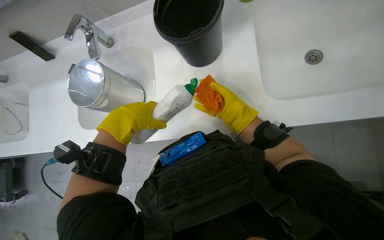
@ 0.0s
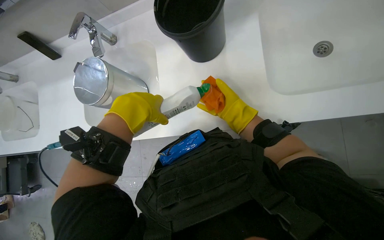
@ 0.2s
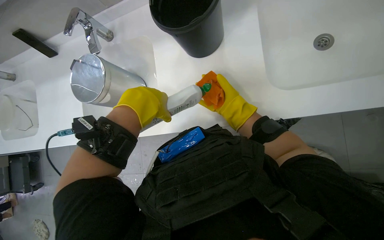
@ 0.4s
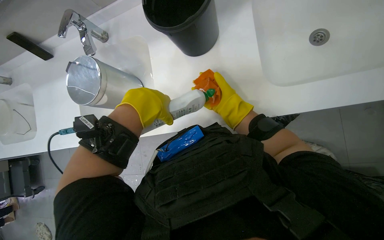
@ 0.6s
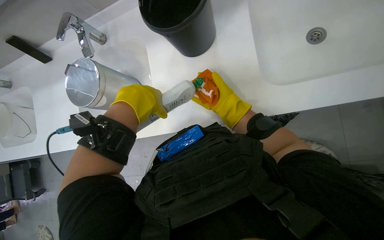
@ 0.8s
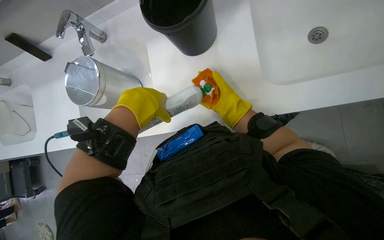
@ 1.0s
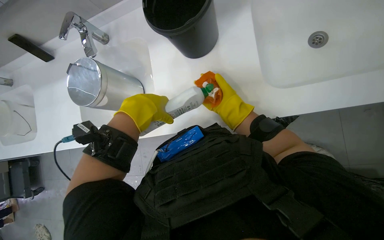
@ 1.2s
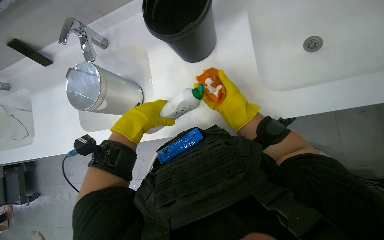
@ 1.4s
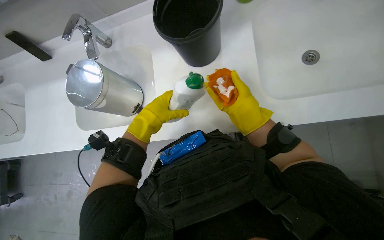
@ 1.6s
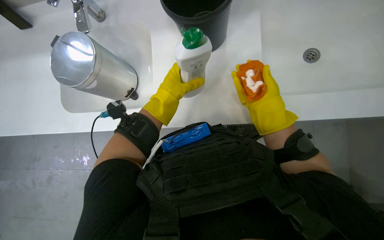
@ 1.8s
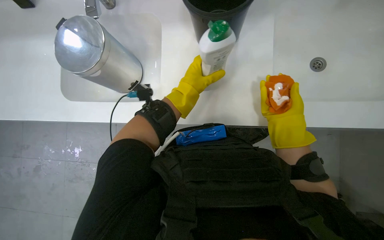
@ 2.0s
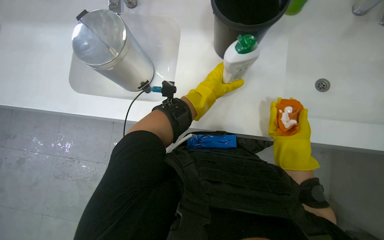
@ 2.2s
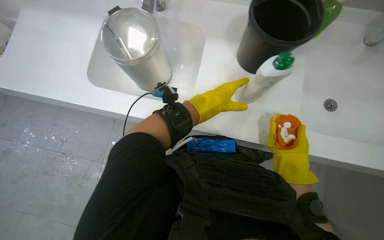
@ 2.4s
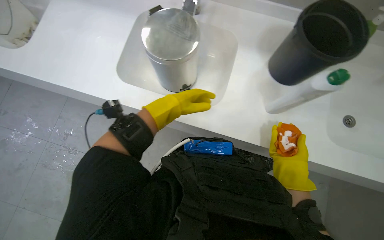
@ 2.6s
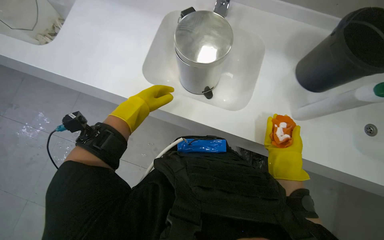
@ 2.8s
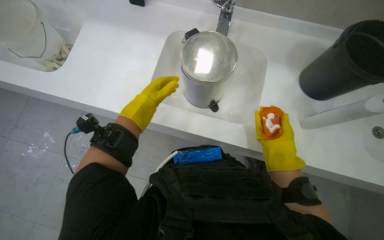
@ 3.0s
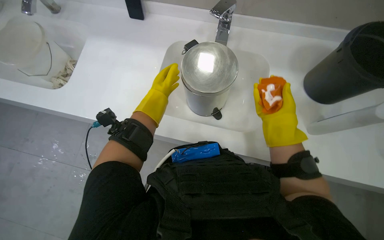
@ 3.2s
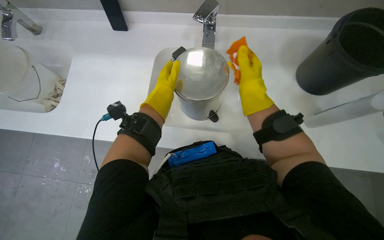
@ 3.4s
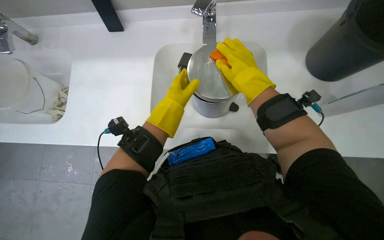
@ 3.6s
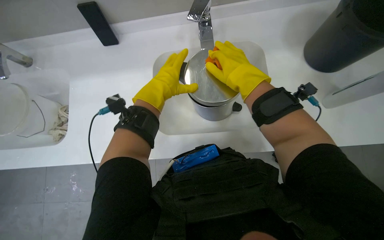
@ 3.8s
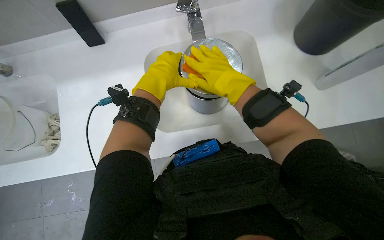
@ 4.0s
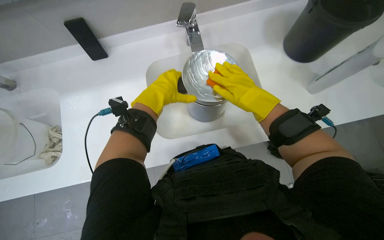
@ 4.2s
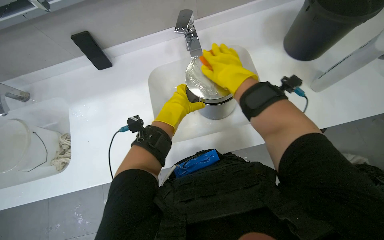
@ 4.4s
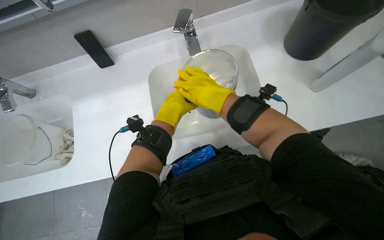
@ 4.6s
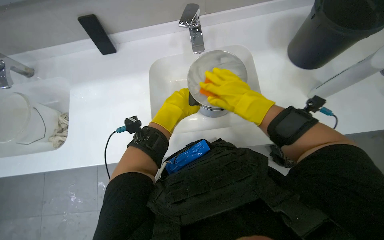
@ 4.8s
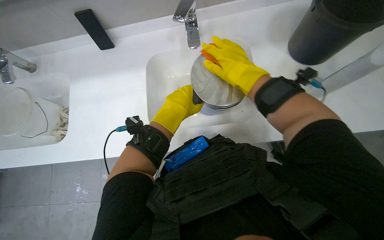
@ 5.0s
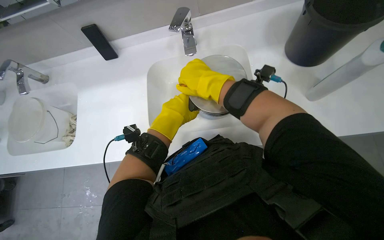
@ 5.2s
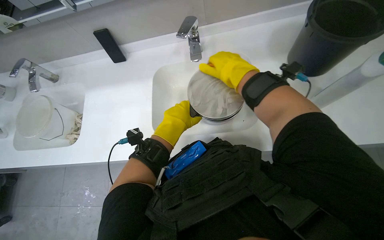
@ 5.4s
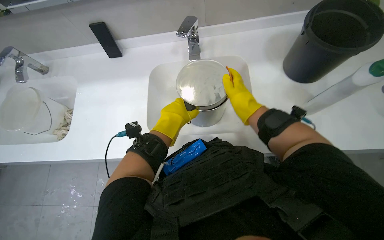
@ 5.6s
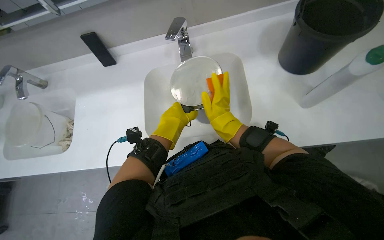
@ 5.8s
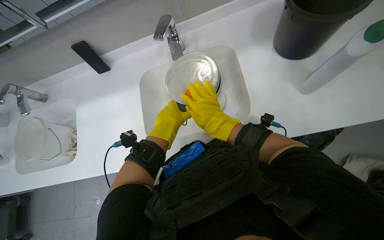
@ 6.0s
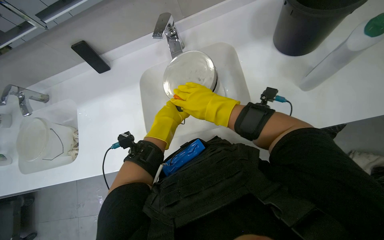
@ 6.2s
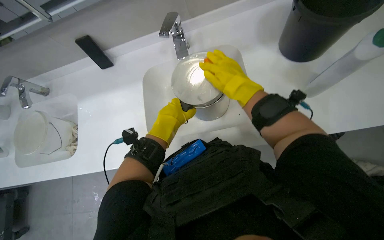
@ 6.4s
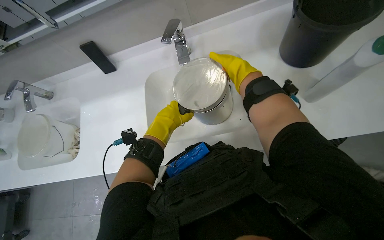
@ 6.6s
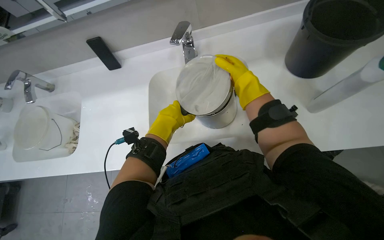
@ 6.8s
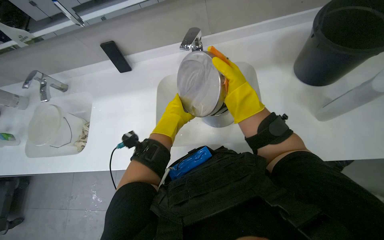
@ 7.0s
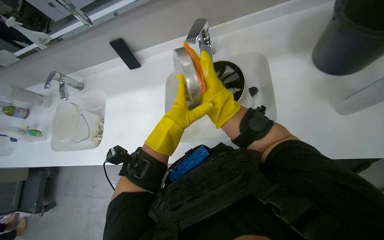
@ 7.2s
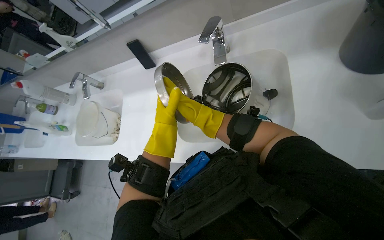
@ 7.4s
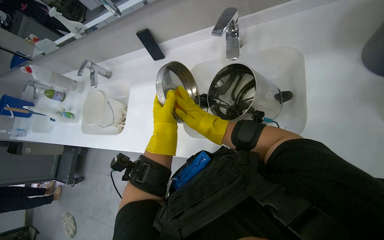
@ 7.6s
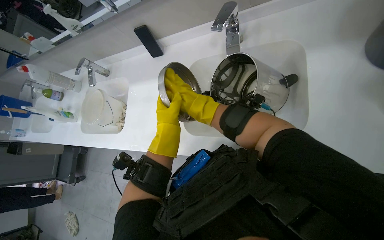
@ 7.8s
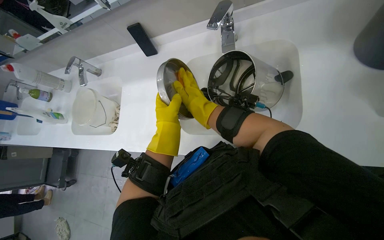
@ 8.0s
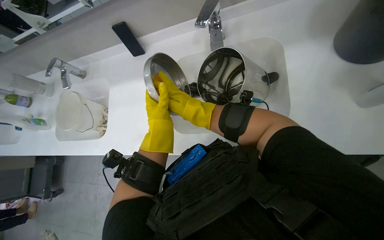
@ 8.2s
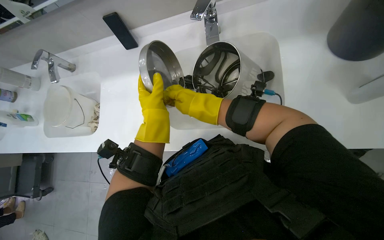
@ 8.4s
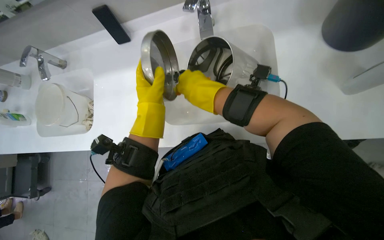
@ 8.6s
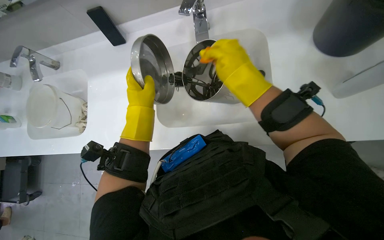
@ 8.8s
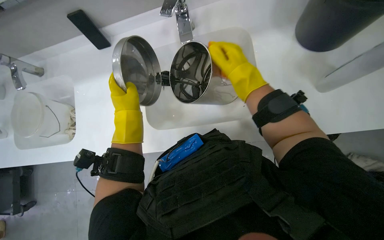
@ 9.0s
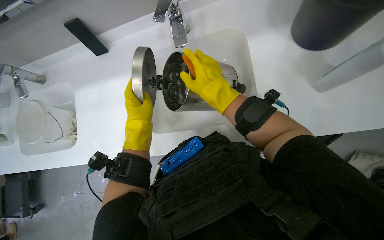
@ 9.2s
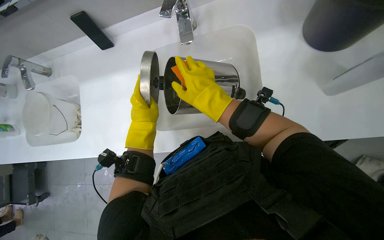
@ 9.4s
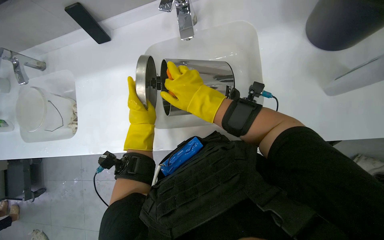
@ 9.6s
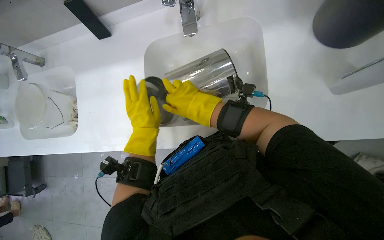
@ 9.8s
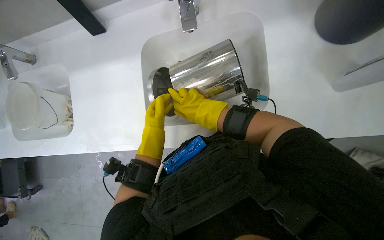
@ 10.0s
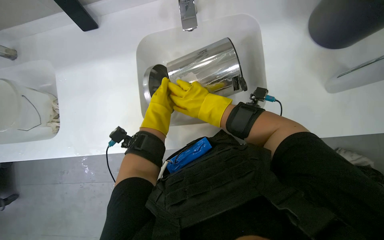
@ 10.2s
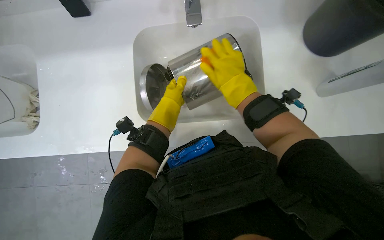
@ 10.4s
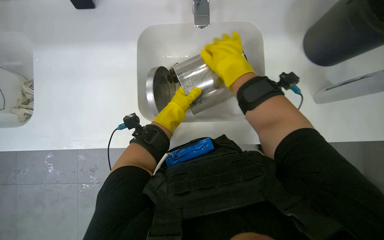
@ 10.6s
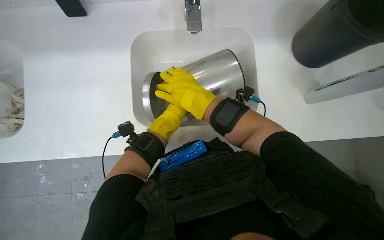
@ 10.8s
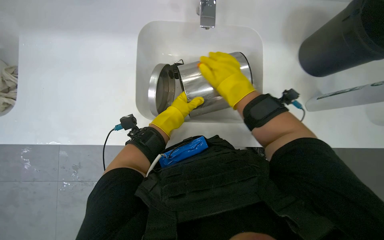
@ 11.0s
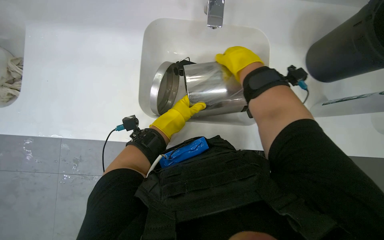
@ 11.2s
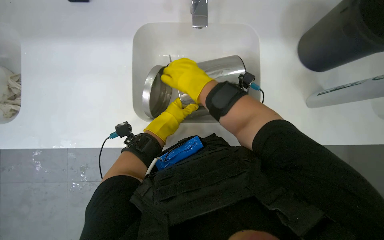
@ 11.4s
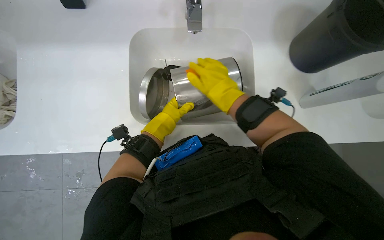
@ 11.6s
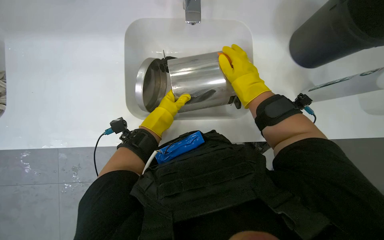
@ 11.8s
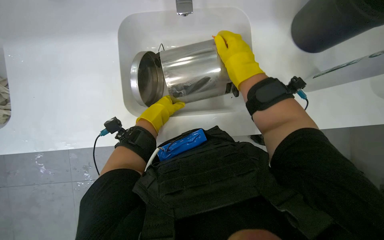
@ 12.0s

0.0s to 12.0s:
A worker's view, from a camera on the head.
Job: managing trash.
The whole recording: Cleaning metal trash bin. The worker cleans a metal trash bin using a sponge, cleaner, water, and a cloth.
0.0s to 1.6s: The left hand travels farther from the camera by about 10 cm. The right hand travels nearer to the camera by some 10 cm.
1.6s to 3.0s: The left hand moves roughly 10 cm to the right and comes back.
3.0s to 4.4s: The right hand goes some 25 cm up the picture. The left hand moves to the right, some 20 cm.
4.4s to 6.0s: The right hand goes about 10 cm down the picture.
6.0s to 7.6s: The head rotates some 20 degrees to the left. The right hand reaches approximately 15 cm up the picture, then returns.
7.6s to 9.0s: The wearer looks approximately 15 degrees further to the right. The right hand travels to the right by approximately 15 cm.
9.0s to 10.4s: The left hand travels to the right by approximately 10 cm.
10.4s to 12.0s: The right hand goes left and right, some 15 cm each way, reversing 3 times.

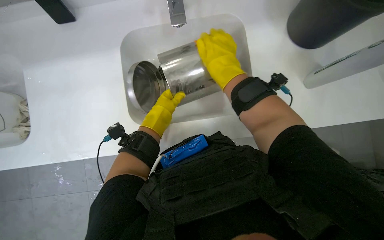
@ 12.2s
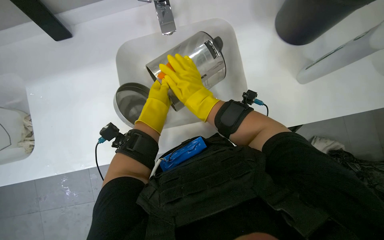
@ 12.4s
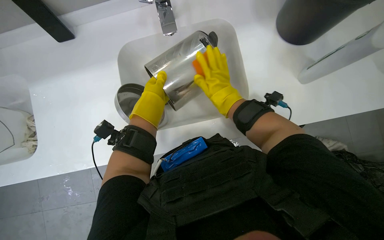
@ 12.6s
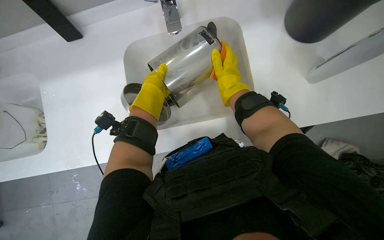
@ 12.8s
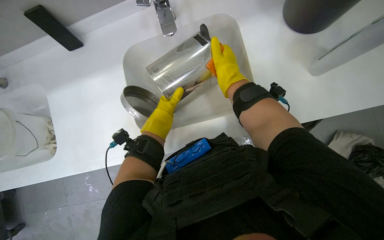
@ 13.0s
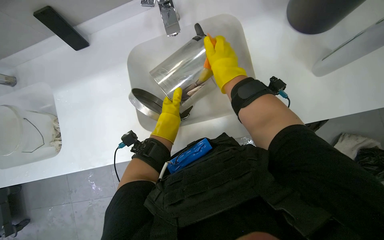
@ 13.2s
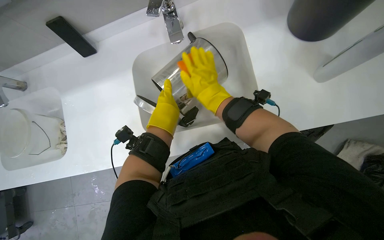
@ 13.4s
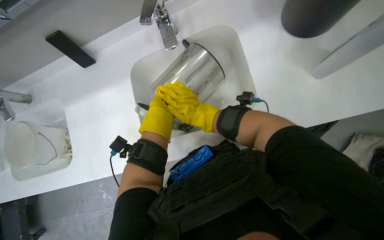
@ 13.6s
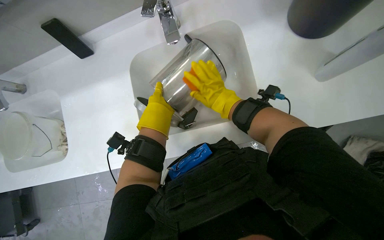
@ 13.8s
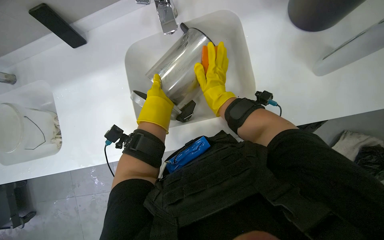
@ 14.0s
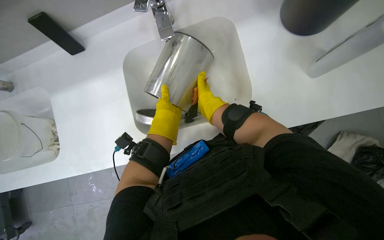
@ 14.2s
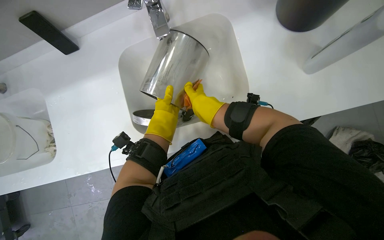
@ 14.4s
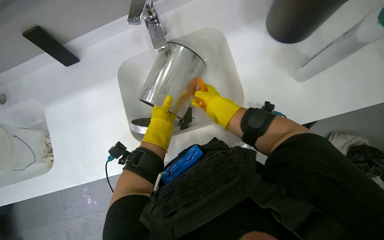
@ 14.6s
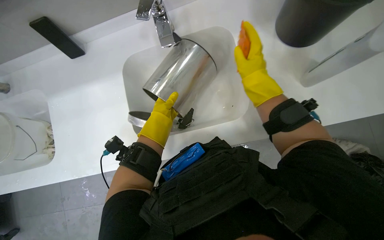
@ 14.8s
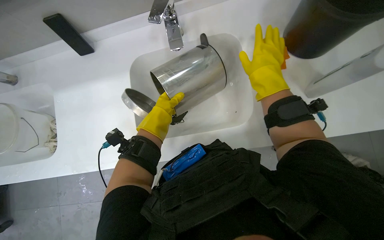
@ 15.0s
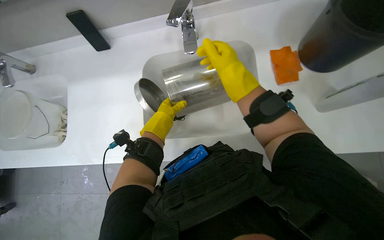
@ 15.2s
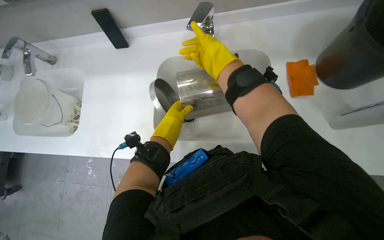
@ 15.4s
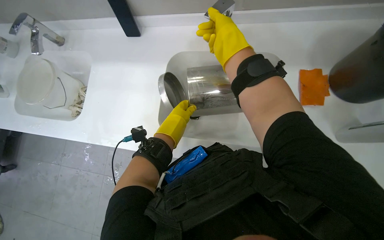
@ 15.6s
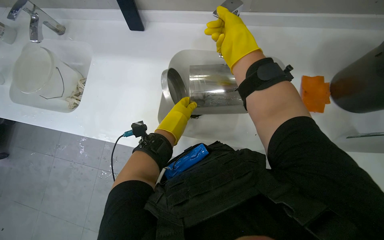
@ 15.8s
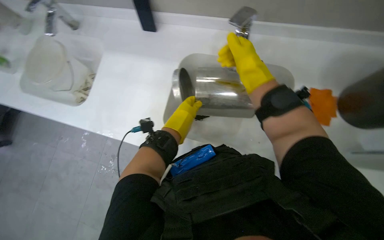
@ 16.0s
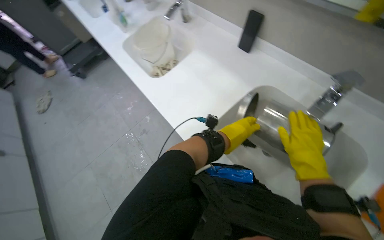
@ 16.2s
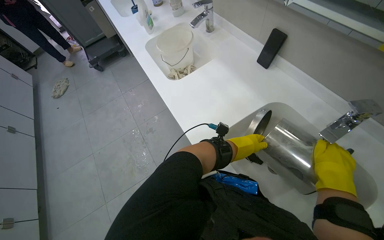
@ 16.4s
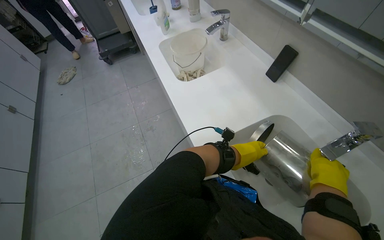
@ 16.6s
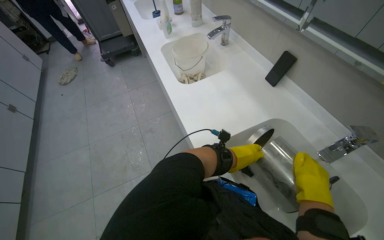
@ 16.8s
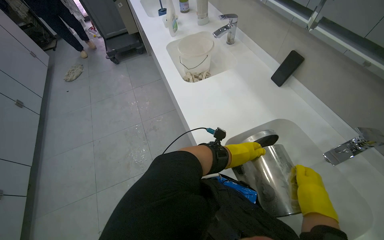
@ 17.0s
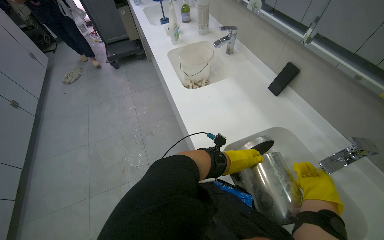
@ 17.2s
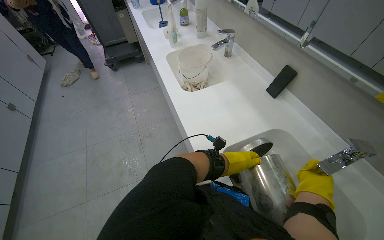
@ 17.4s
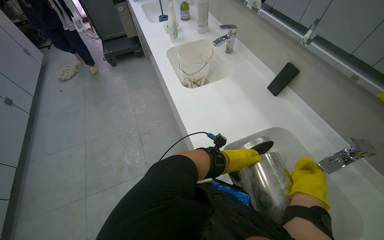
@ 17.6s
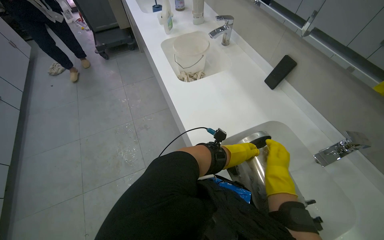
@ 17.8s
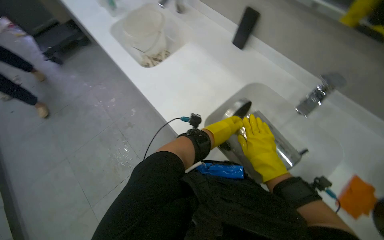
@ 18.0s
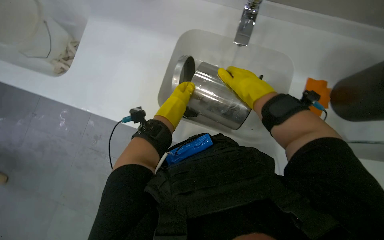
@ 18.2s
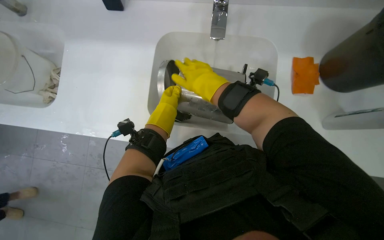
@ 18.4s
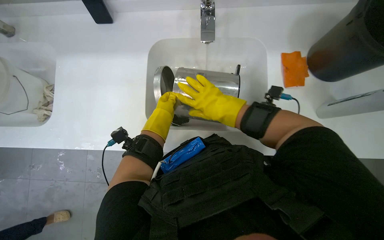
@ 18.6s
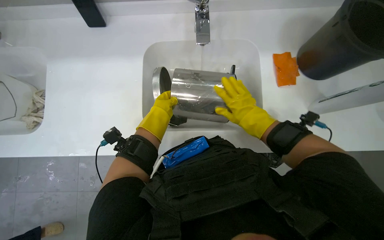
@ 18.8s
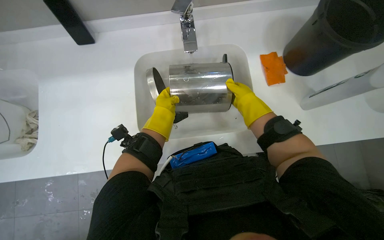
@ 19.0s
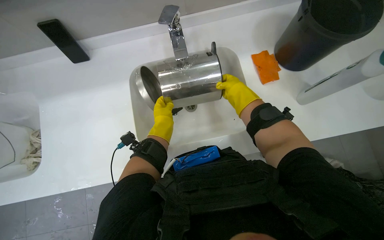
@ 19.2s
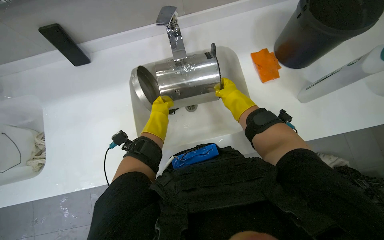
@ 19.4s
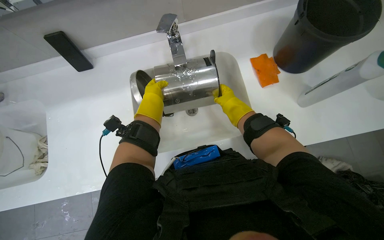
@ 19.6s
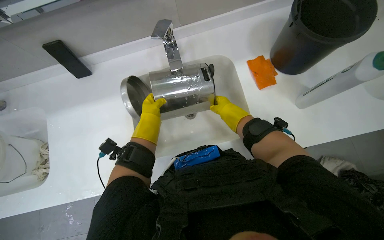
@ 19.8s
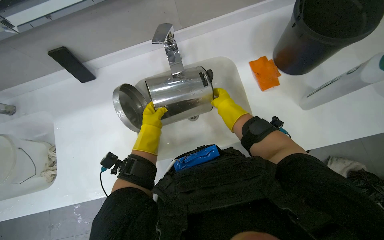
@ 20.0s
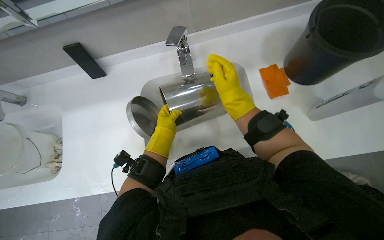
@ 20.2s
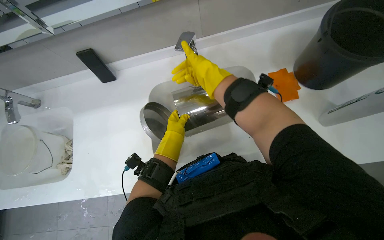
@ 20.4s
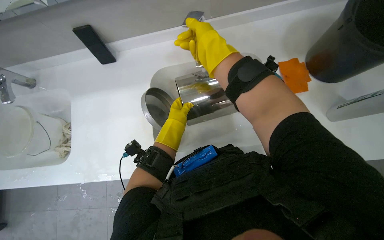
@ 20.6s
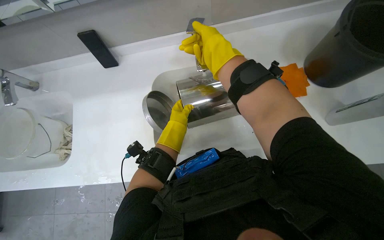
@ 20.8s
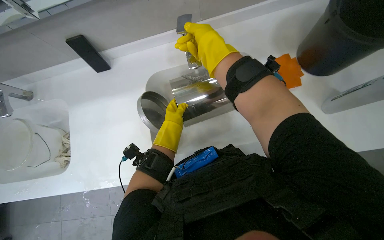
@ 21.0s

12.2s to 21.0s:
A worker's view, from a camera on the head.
Job: managing trash.
The whole recording: Cleaning metal trash bin. The worker cleans a metal trash bin using a sponge, cleaner, water, and a cloth.
13.6s to 15.2s: The left hand shifts approximately 10 cm farther from the camera.
15.2s to 16.6s: The wearer's head swings roughly 70 degrees to the left.
16.6s to 18.0s: The right hand moves to the left, approximately 15 cm.
18.0s to 19.6s: Everything in view rotates about 60 degrees counterclockwise.
19.6s to 21.0s: The right hand shifts roughly 25 cm nearer to the camera, to the left and up the picture.
